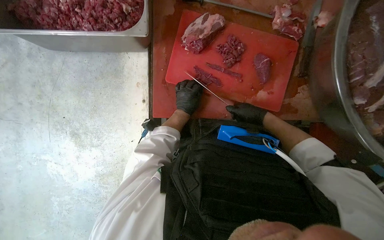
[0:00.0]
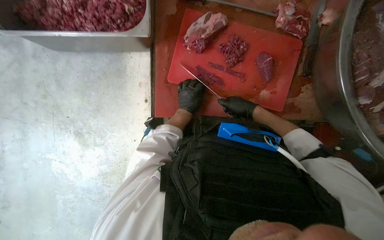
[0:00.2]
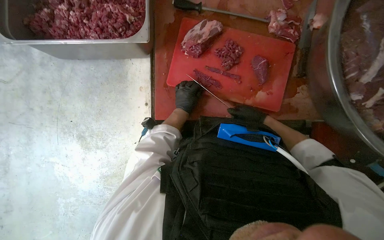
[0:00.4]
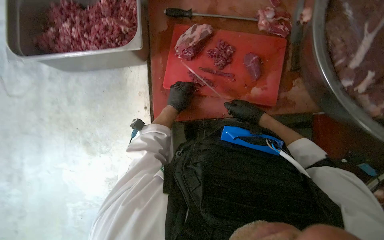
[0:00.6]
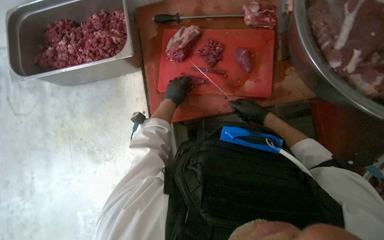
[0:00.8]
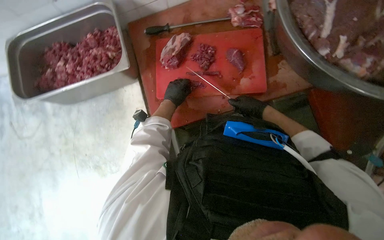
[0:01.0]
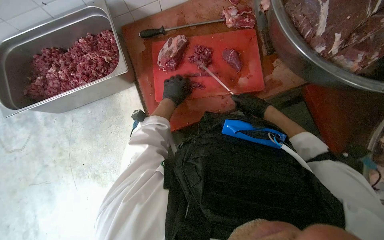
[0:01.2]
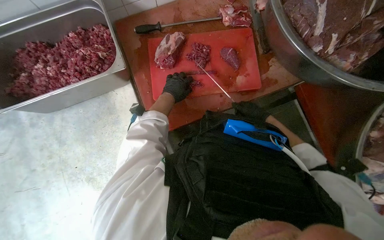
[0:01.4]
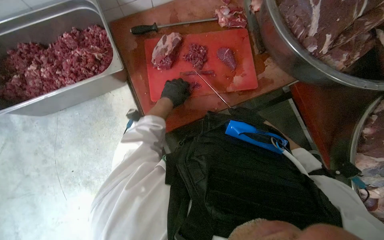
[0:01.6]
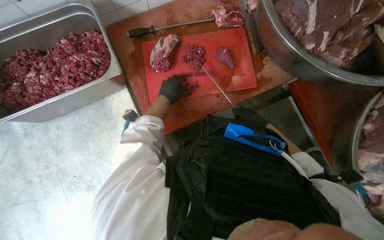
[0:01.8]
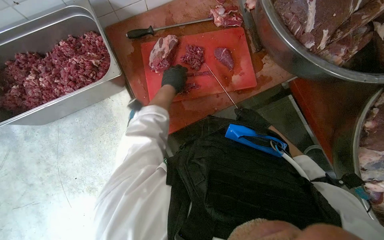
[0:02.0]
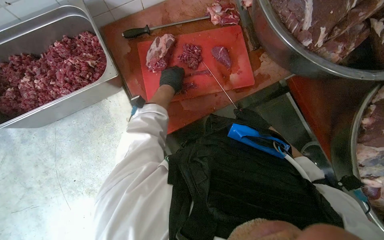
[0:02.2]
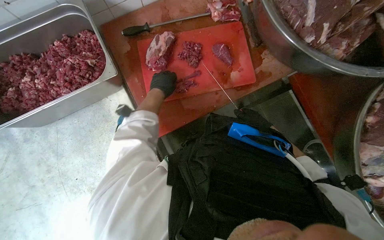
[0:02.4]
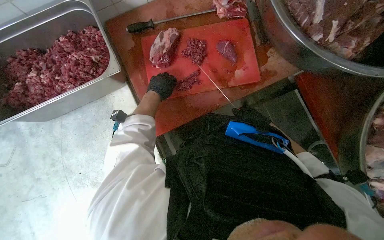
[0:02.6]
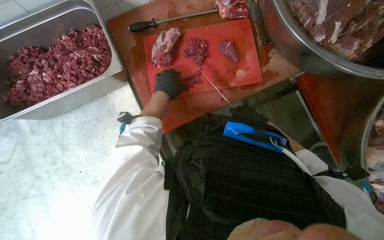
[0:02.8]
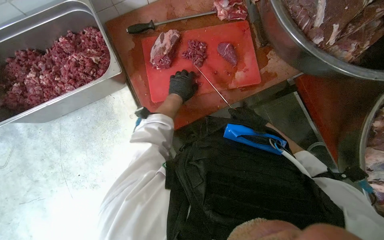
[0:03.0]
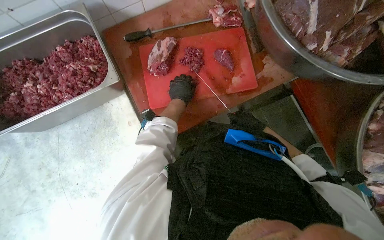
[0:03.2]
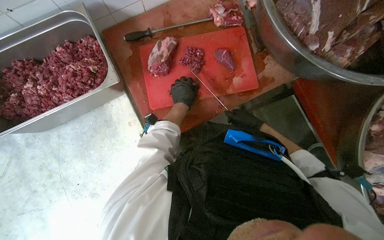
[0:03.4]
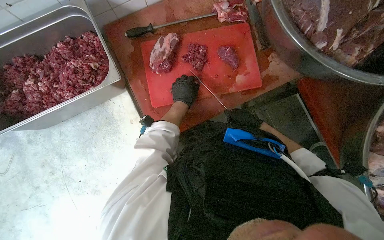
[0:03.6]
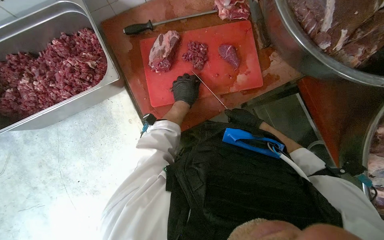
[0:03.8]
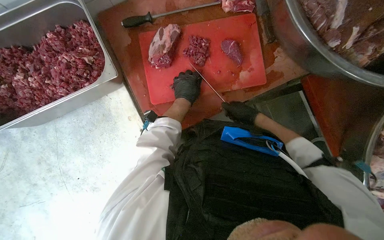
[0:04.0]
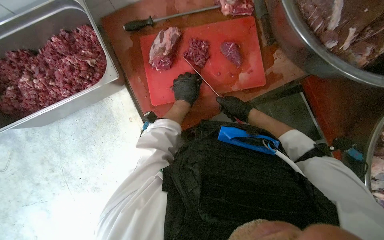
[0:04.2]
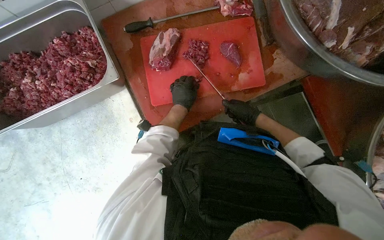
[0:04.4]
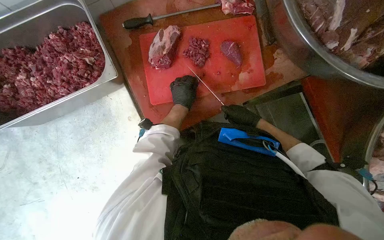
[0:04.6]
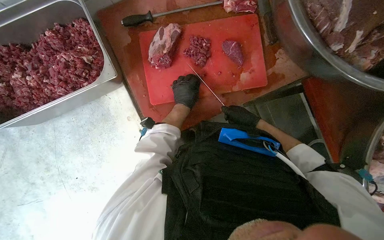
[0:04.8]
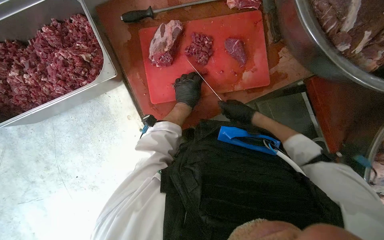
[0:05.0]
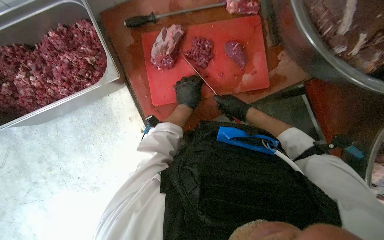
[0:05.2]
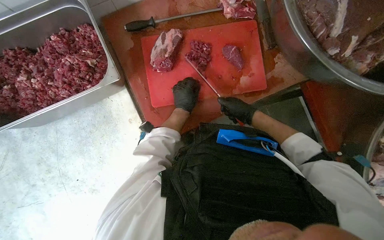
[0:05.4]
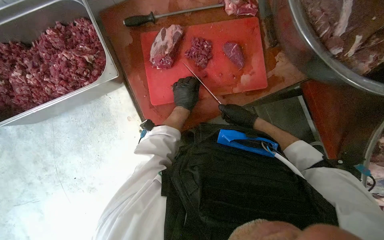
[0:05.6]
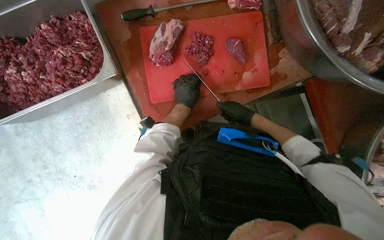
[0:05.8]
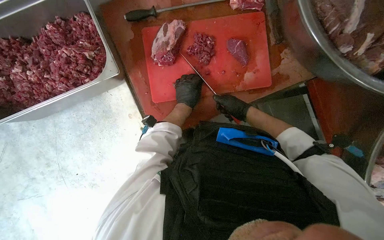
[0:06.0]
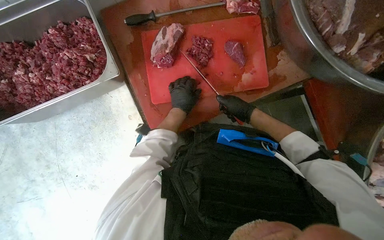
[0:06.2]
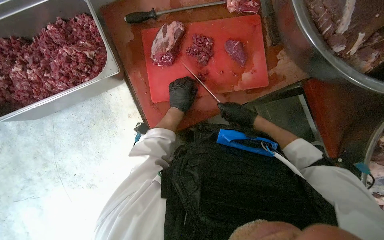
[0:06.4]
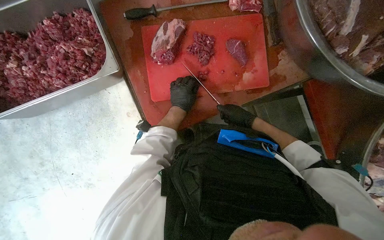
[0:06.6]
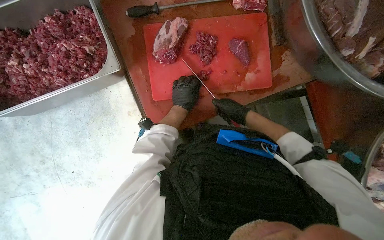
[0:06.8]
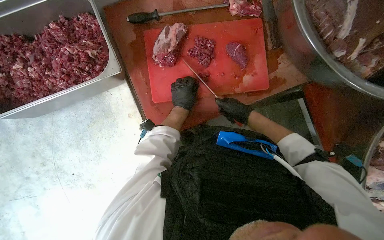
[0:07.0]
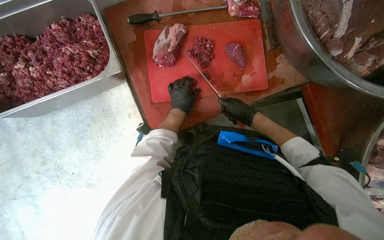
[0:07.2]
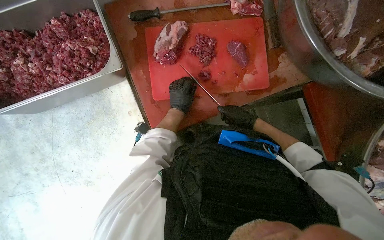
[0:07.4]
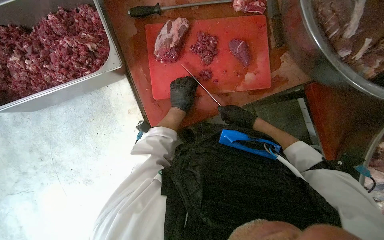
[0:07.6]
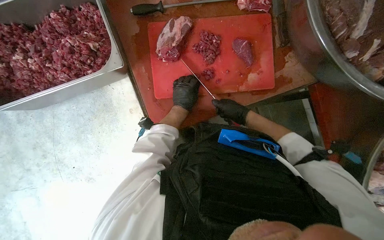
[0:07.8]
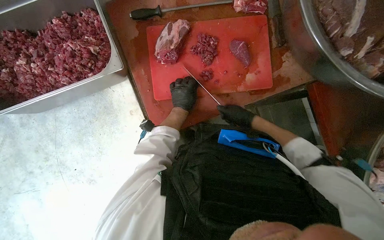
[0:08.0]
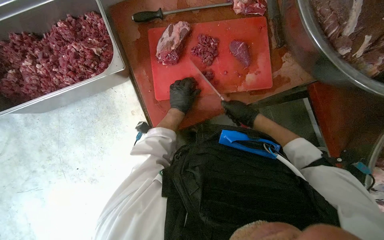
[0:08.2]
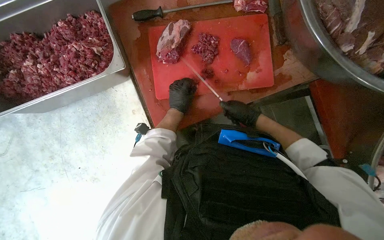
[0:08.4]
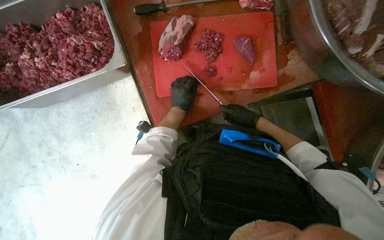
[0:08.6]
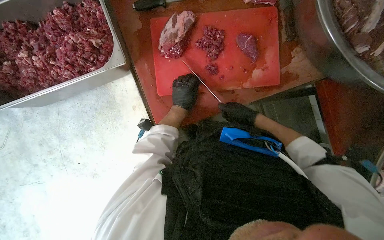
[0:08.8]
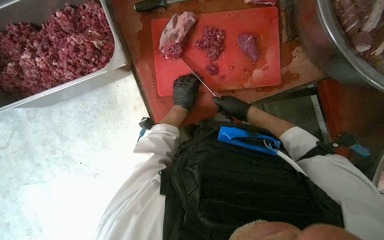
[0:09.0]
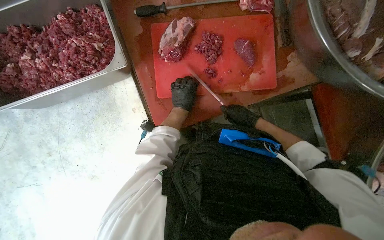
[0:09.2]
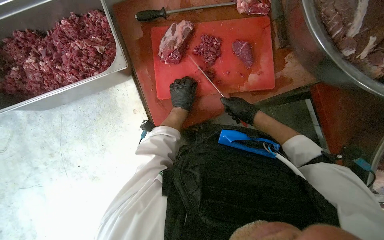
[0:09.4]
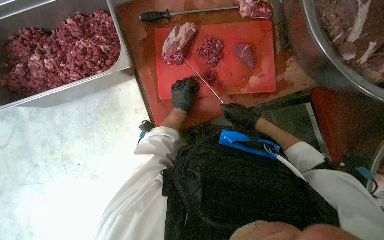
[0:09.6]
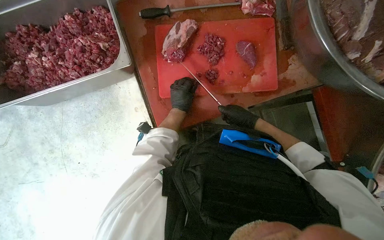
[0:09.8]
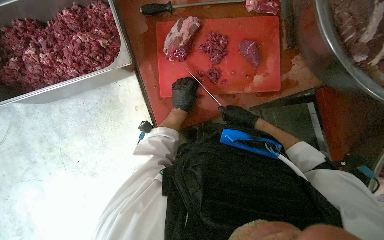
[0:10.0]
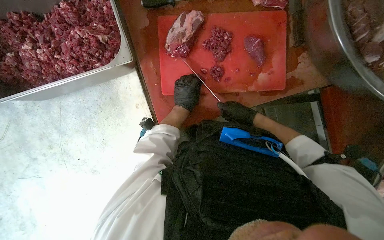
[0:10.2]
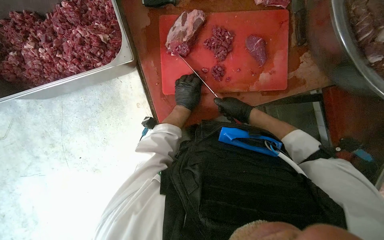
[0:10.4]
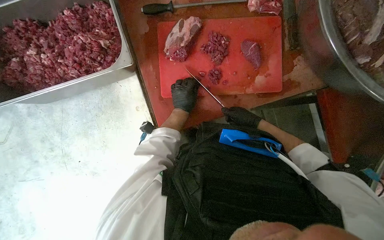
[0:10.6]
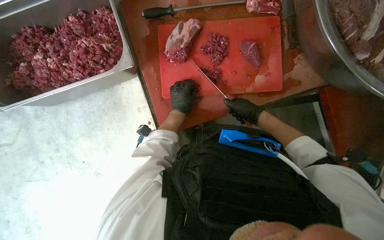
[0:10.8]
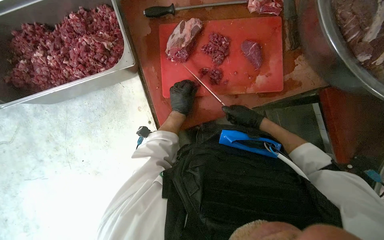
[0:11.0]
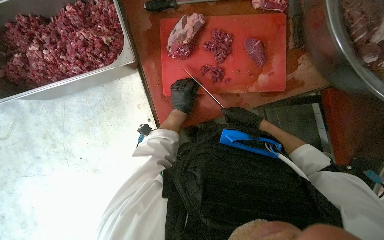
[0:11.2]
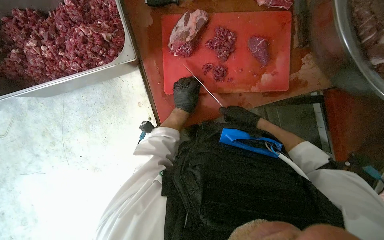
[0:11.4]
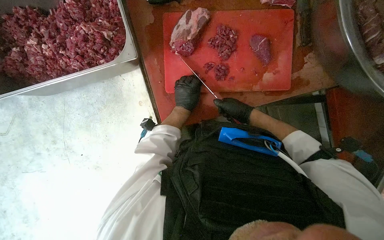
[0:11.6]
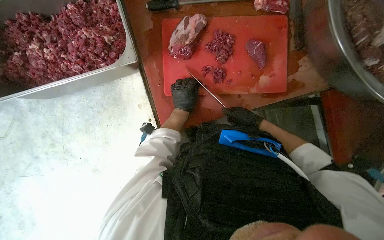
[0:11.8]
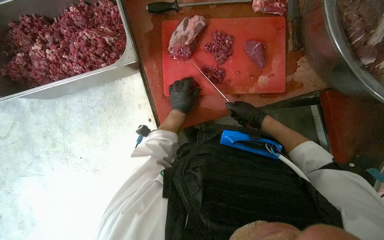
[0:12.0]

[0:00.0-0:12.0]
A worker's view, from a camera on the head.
Job: preparing food.
The whole recording: Cutting meat on a board. The worker cuts pieces of meat on a red chopping board with a knife.
0:01.6 to 0:04.4: The hands work in one place, with small movements.
0:04.4 to 0:10.4: The hands work in one place, with small movements.
0:10.4 to 0:12.0: The hands make small movements and keep their place.

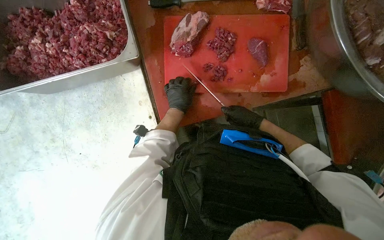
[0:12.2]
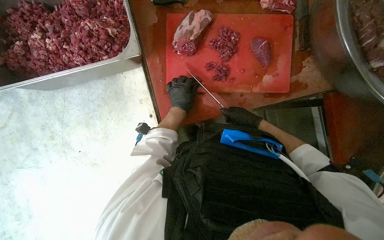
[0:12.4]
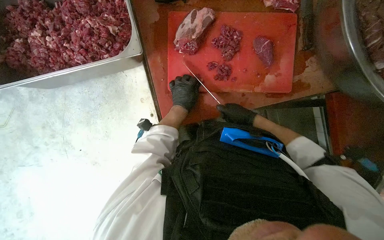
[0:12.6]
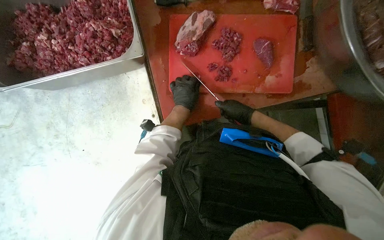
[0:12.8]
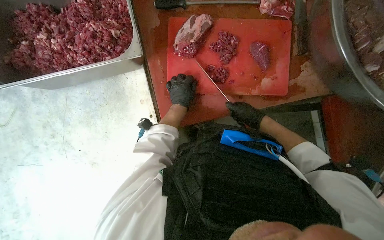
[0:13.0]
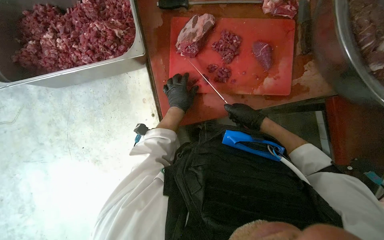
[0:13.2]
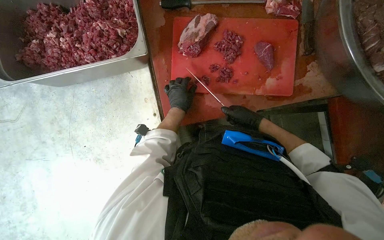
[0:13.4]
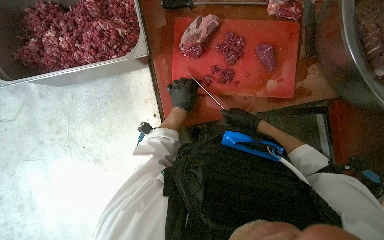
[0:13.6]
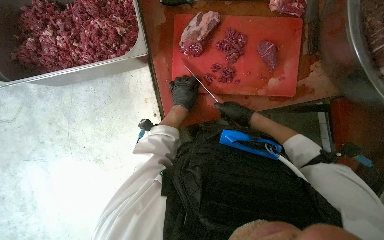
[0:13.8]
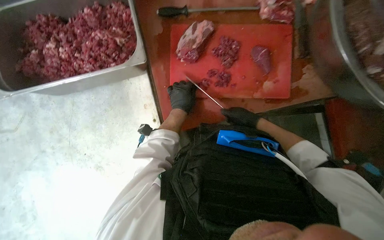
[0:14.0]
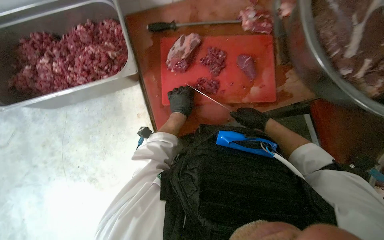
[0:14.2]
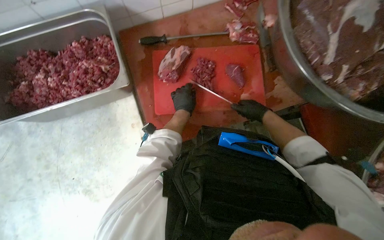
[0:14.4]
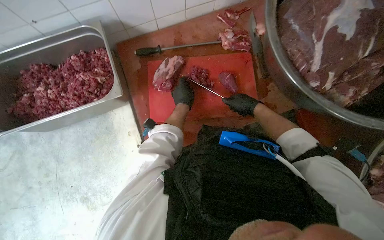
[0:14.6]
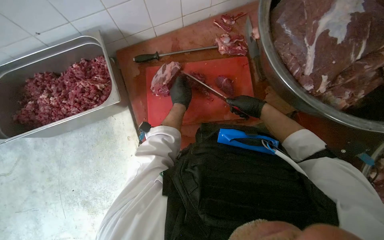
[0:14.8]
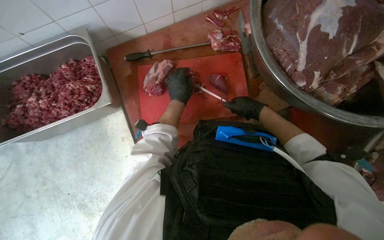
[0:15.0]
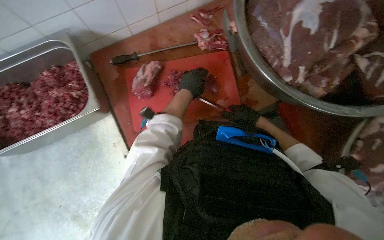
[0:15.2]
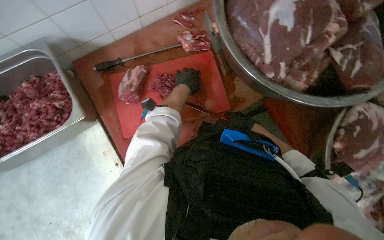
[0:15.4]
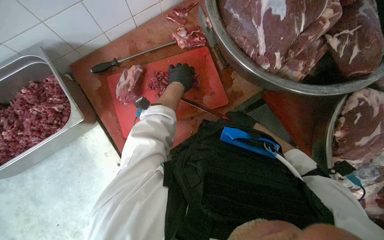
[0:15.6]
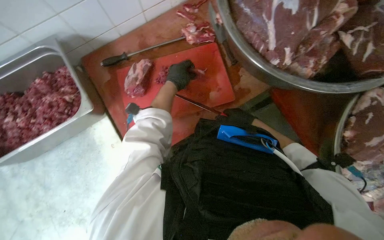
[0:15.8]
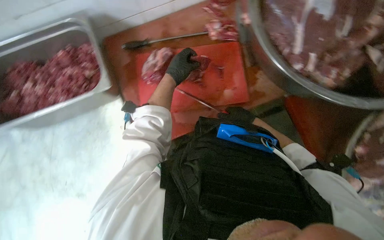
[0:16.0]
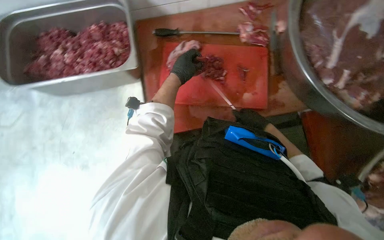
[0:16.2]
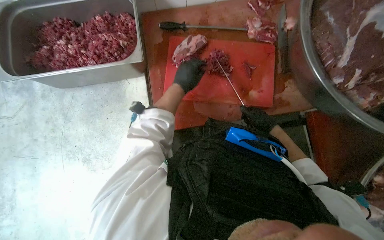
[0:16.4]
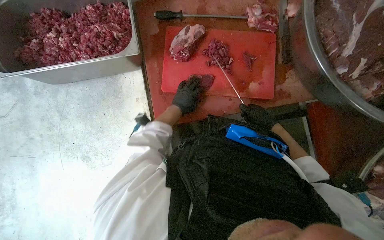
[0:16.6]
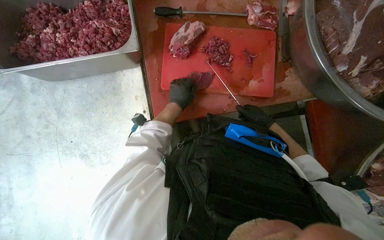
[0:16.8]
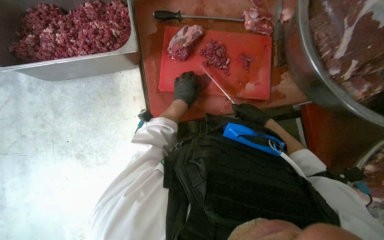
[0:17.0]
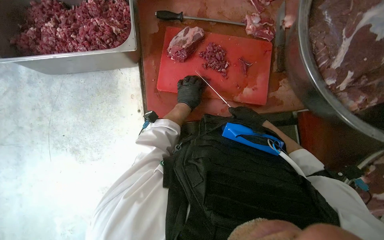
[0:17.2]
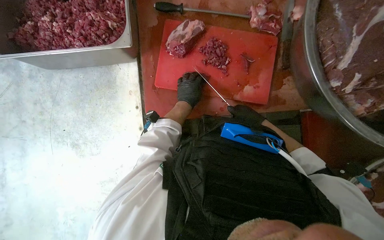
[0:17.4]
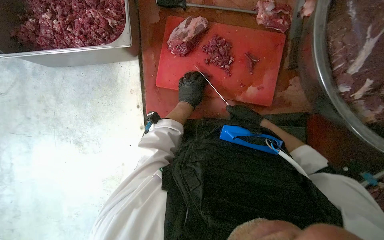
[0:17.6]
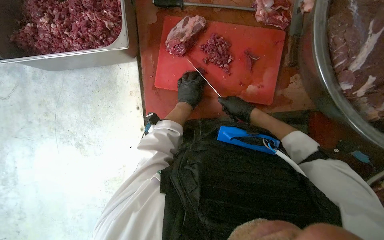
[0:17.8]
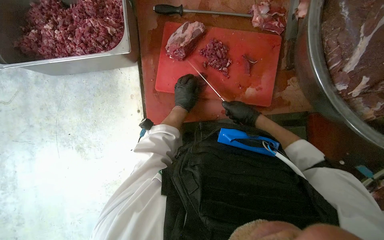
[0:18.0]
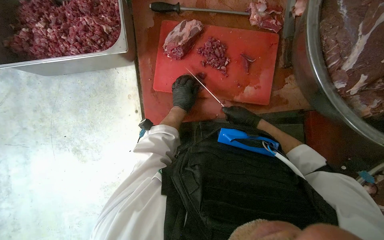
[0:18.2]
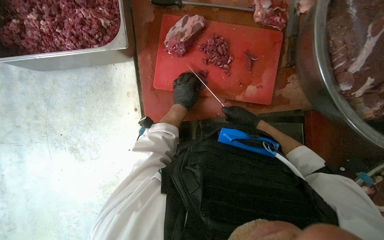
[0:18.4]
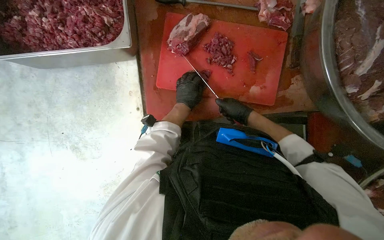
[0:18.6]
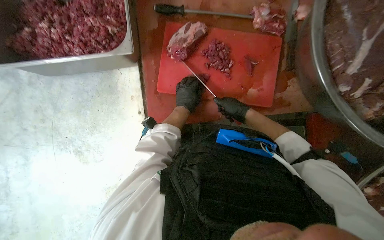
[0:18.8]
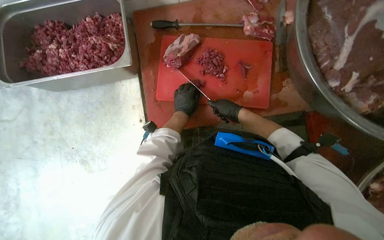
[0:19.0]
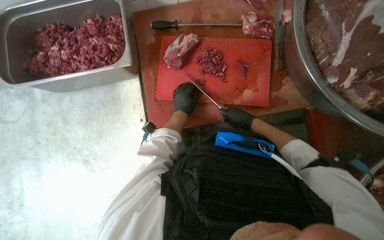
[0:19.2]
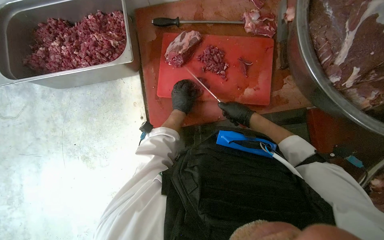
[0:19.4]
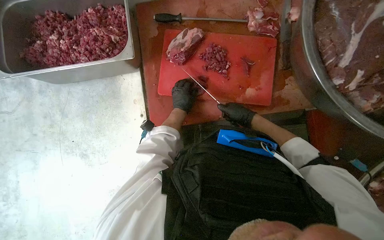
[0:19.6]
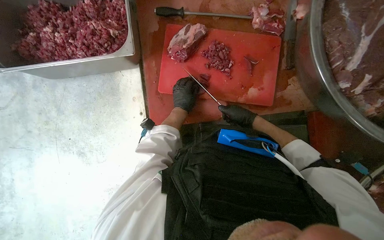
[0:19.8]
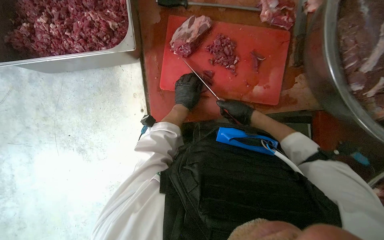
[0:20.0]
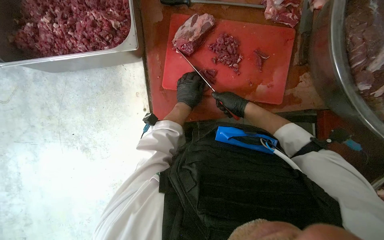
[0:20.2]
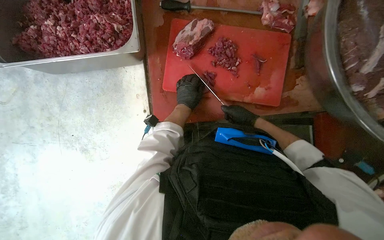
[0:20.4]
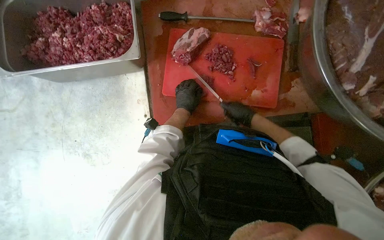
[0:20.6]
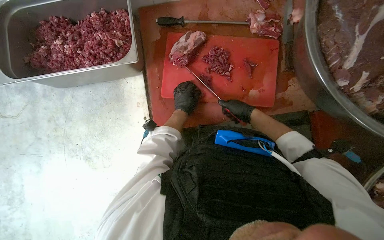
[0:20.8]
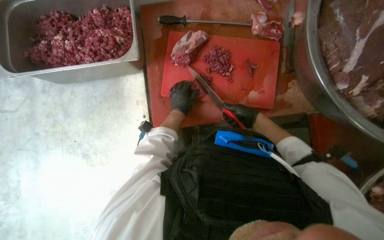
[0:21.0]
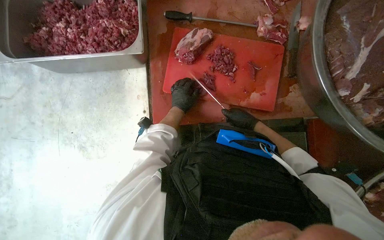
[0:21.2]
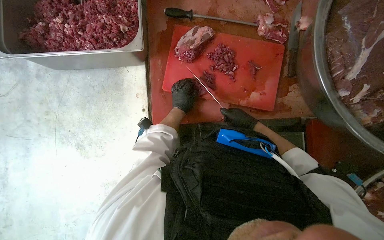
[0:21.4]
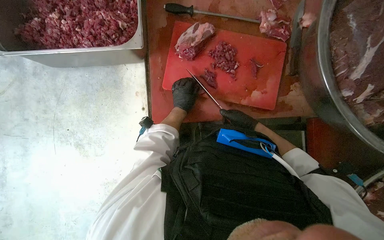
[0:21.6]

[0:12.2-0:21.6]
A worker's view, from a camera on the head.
Job: preparing food.
The whole recording: Cutting meat on a board. The worker cuts pieces of meat on a red chopping board with a knife.
0:12.2 to 0:13.8: The hands are busy where they are.
0:13.8 to 0:15.4: The left hand shifts approximately 20 cm up the picture.
0:17.0 to 0:18.4: The hands stay close to where they were, moving slightly.
0:18.4 to 0:21.6: The hands are busy where they are.
